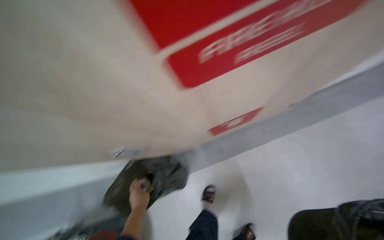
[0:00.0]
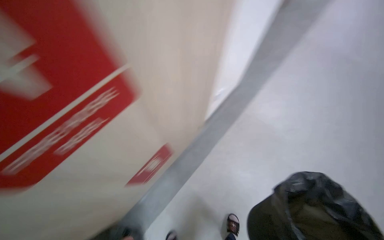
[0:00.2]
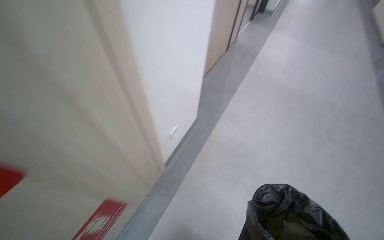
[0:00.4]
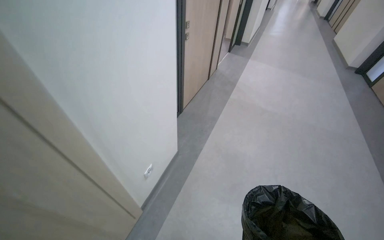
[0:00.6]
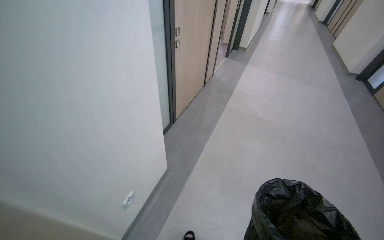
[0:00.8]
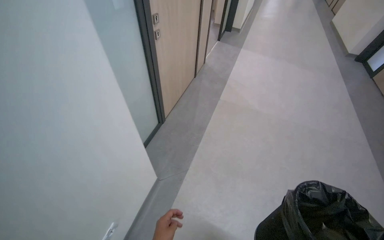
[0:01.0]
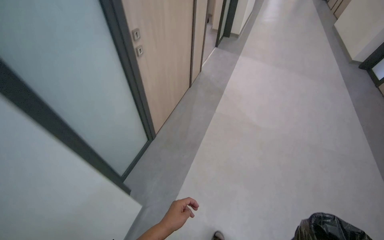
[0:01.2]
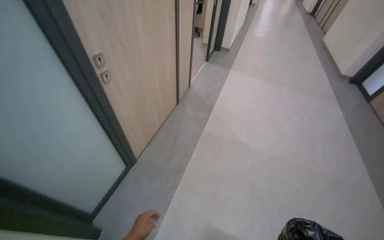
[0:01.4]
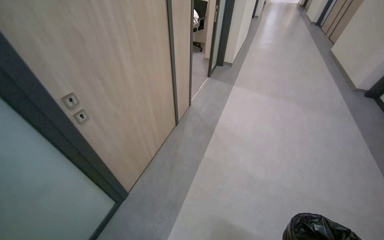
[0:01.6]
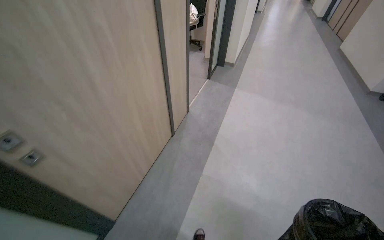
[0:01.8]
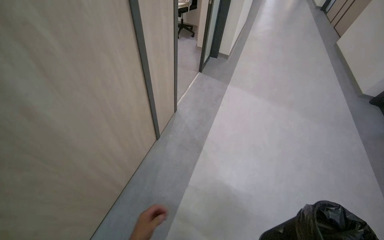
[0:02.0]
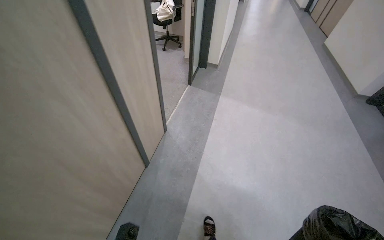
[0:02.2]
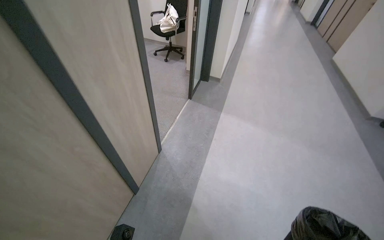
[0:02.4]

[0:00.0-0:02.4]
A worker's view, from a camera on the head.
Job: managing trash.
The whole recording: Emptying office trash bins. The worker collects trash from office bins and empties them into a larger bag on the cleaning cart.
0:00.0 to 0:01.2: The head travels about 50 cm. The head rotates about 25 degrees to the right. The view tilts roughly 20 degrees upward.
0:01.2 to 0:02.4: The wearer moves about 1.5 m.

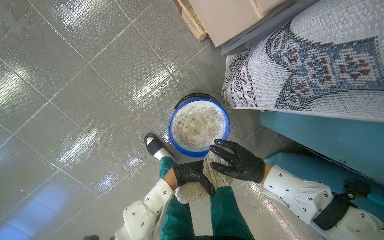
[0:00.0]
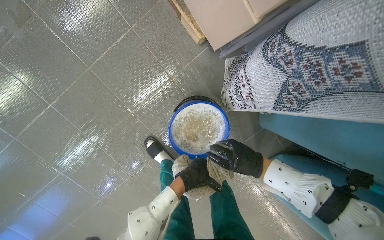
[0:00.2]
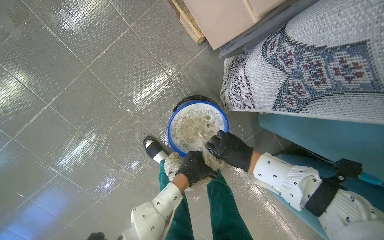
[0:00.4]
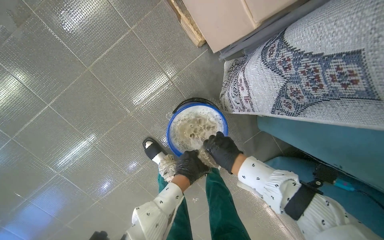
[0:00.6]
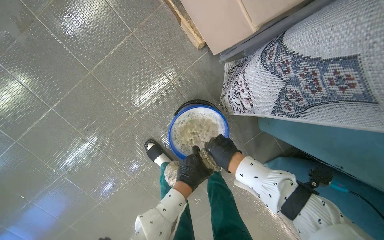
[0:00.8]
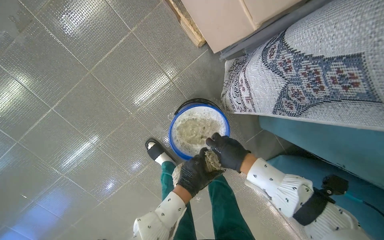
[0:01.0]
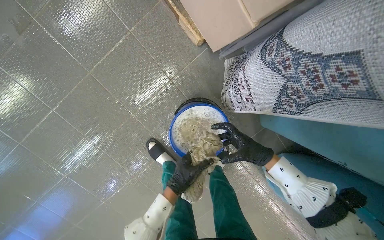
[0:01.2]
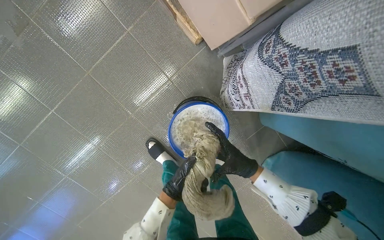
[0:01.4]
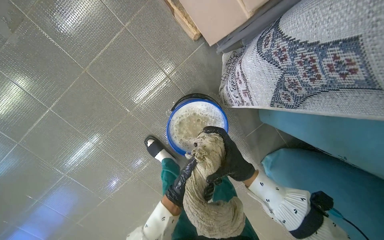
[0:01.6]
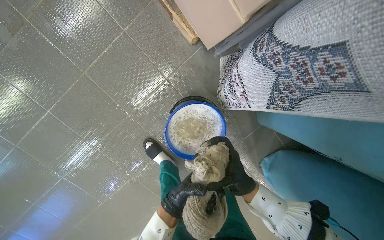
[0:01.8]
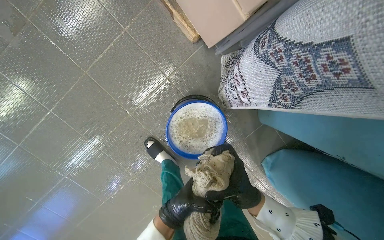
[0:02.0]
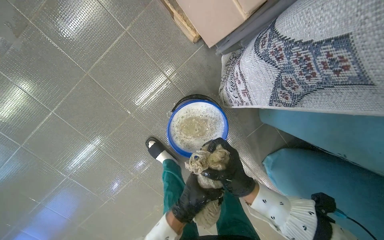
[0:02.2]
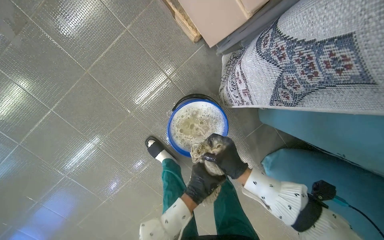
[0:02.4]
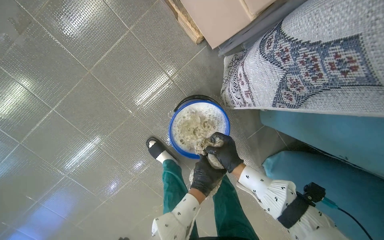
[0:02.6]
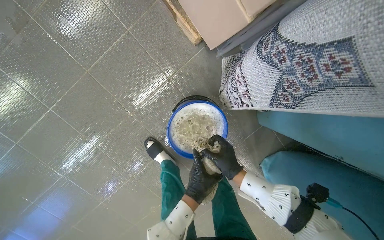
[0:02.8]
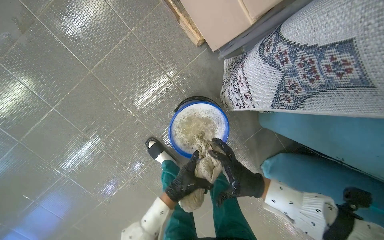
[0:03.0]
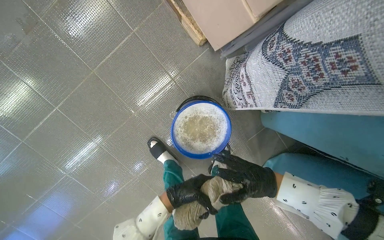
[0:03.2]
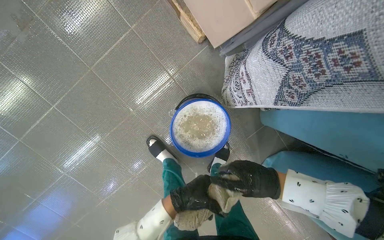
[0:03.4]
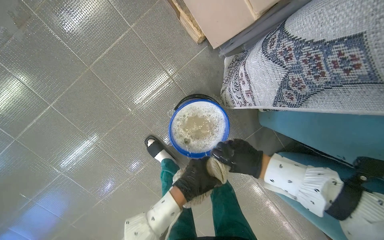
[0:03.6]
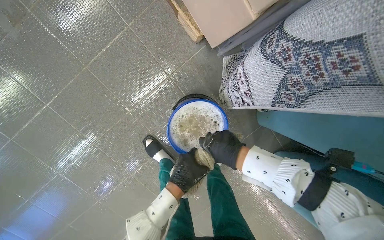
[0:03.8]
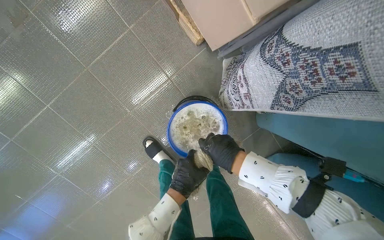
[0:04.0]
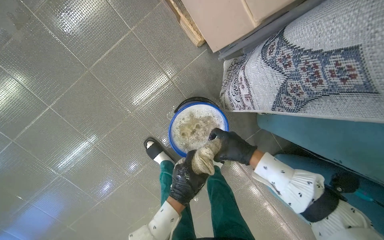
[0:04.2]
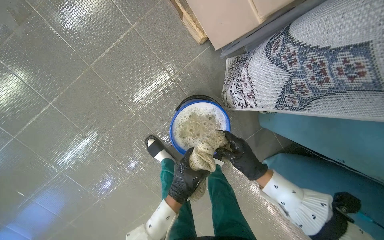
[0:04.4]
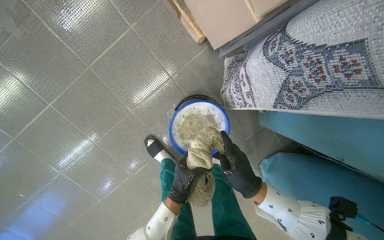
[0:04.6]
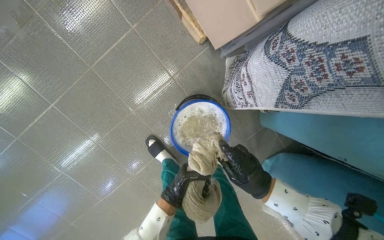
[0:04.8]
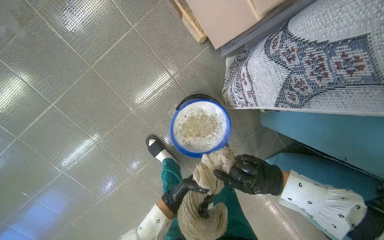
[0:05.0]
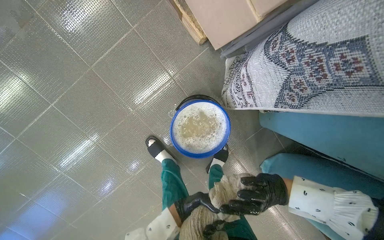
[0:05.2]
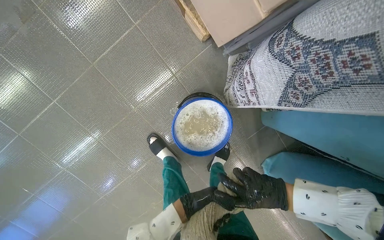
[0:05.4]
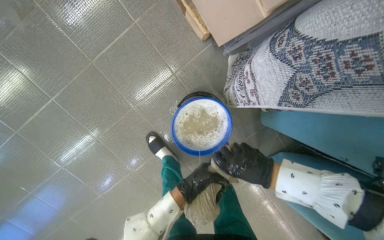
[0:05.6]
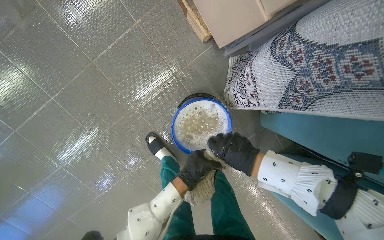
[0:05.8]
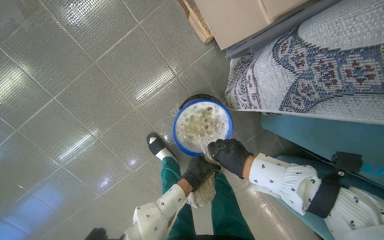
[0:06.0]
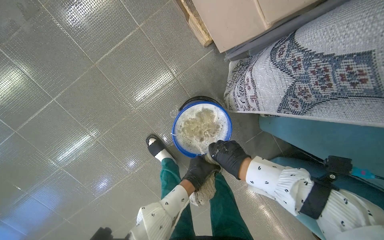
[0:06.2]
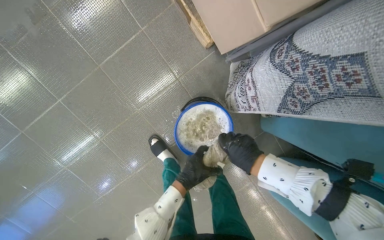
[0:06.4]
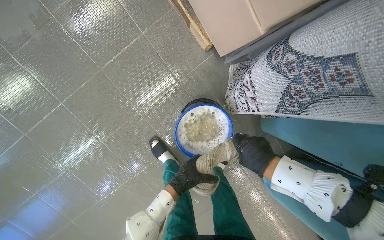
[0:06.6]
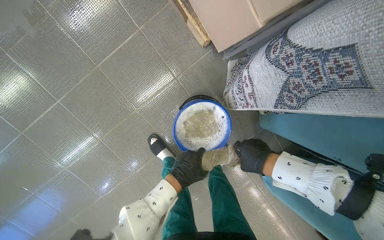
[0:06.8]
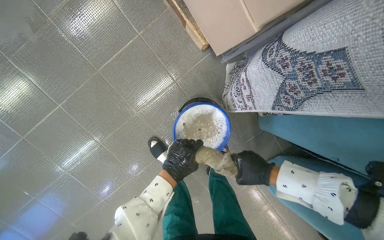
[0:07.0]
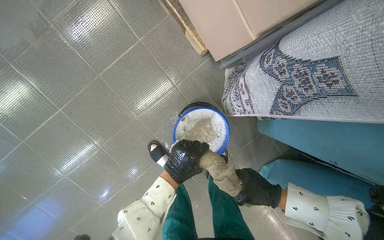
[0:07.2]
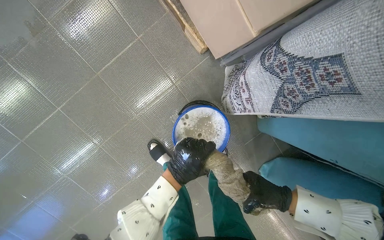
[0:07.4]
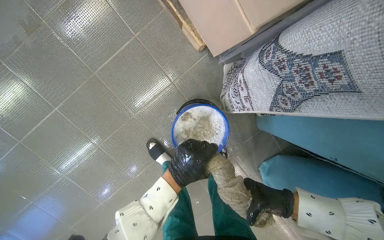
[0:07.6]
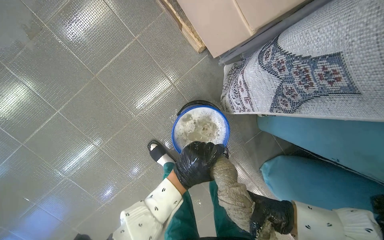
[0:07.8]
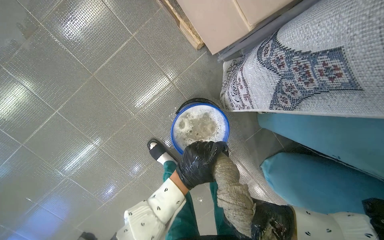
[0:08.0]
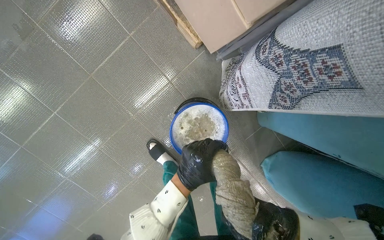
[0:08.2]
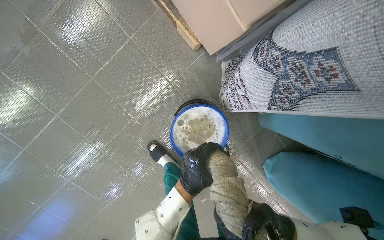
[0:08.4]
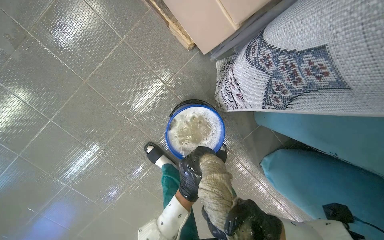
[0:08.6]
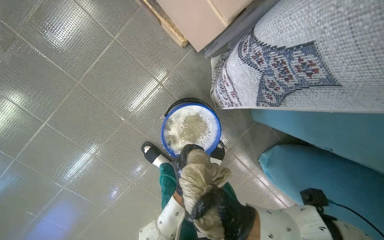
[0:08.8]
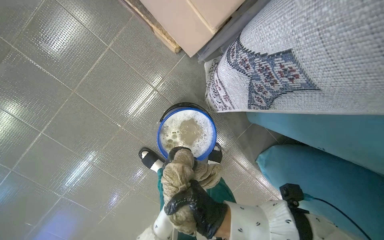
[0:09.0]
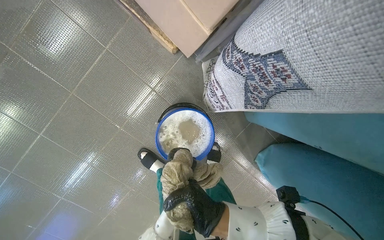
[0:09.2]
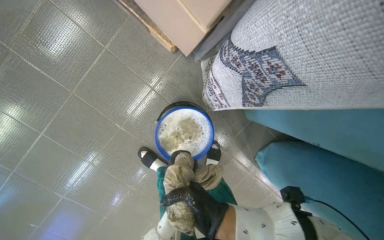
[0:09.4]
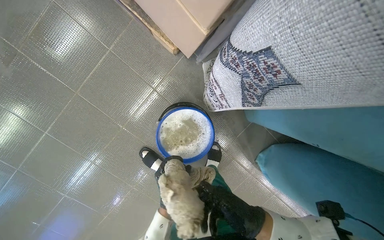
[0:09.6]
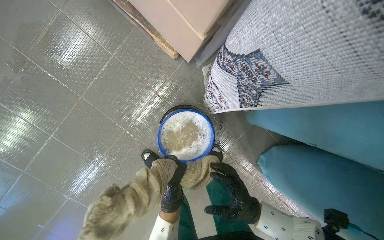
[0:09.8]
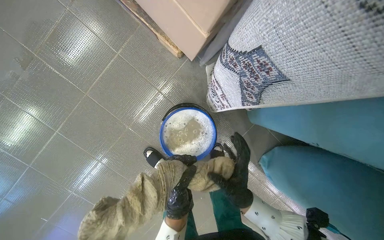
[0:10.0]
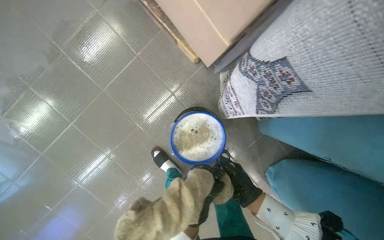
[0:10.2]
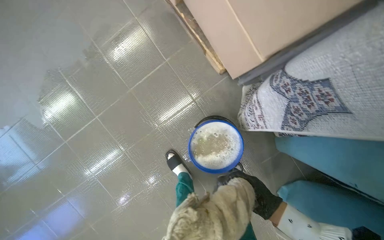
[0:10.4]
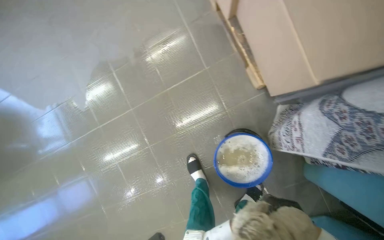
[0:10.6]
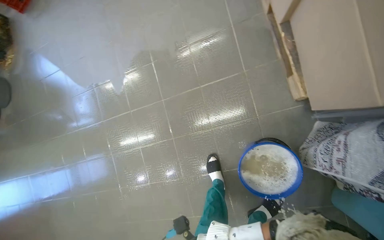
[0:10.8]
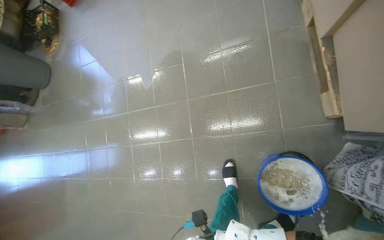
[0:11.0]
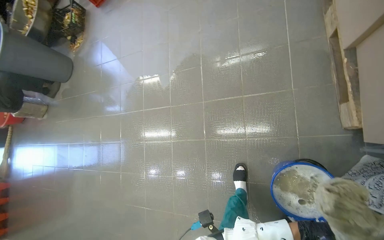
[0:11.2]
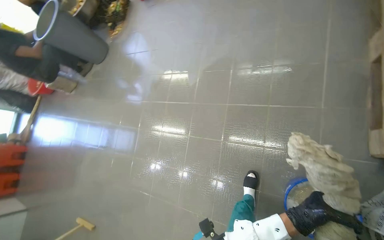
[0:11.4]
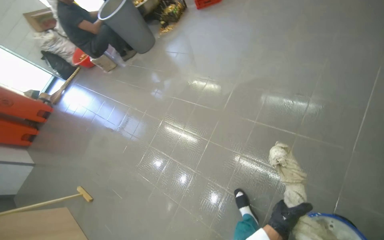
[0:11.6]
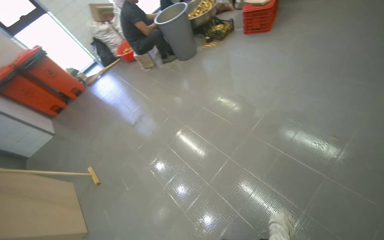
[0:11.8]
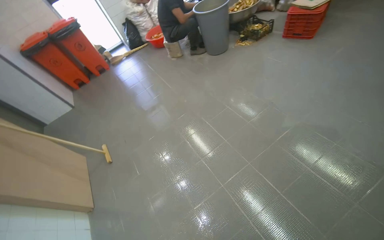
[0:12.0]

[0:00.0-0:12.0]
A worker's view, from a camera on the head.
Job: mopping floor.
The whole recording: Mopping kitchen floor. The worker mops the kitchen floor.
0:00.0 to 0:01.6: The left hand heads down the picture, covering some 10 cm.
0:01.6 to 0:03.0: The left hand moves about 10 cm nearer to the camera and comes back.
0:04.4 to 0:06.0: The left hand travels down the picture and back again, about 10 cm each way.
0:06.0 to 0:07.6: The right hand heads to the right and down the picture, covering some 20 cm; the left hand moves nearer to the camera, roughly 10 cm.
0:10.4 to 0:12.0: The camera travels roughly 80 cm. The head rotates about 95 degrees to the left. The view tips upward by some 10 degrees.

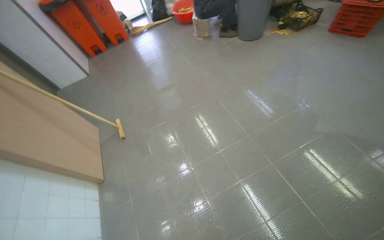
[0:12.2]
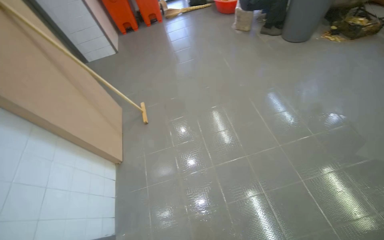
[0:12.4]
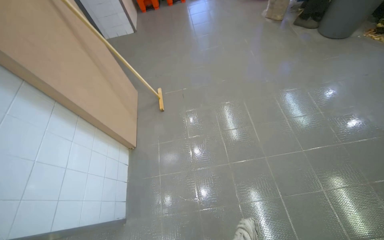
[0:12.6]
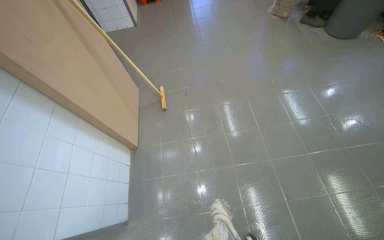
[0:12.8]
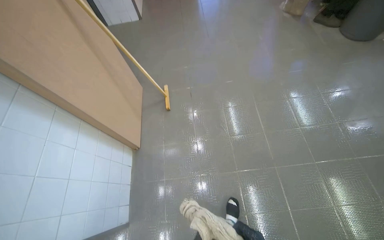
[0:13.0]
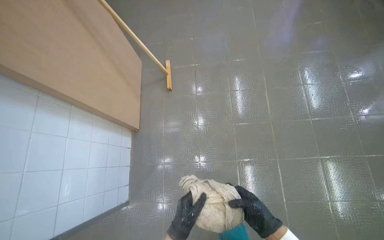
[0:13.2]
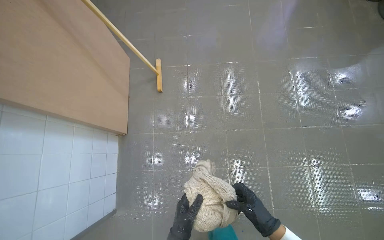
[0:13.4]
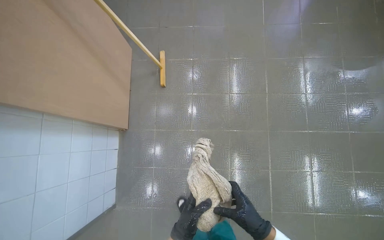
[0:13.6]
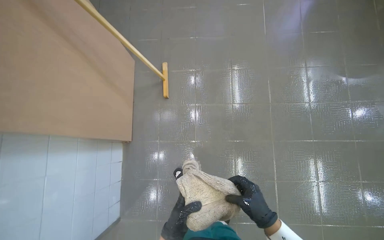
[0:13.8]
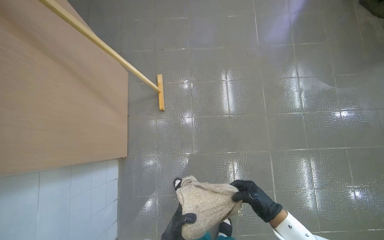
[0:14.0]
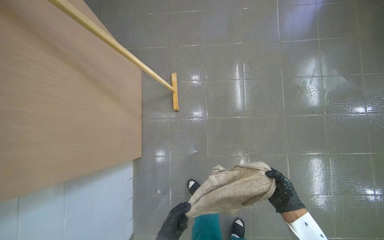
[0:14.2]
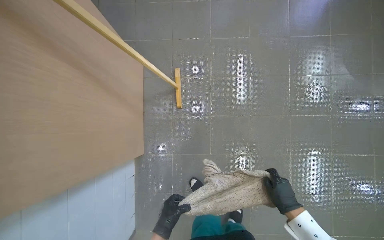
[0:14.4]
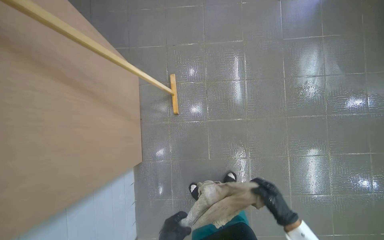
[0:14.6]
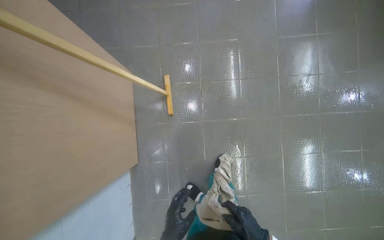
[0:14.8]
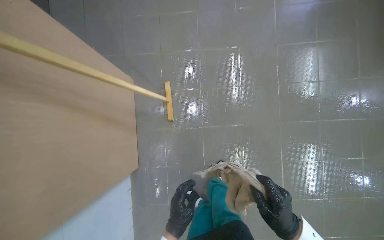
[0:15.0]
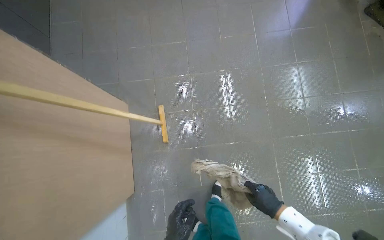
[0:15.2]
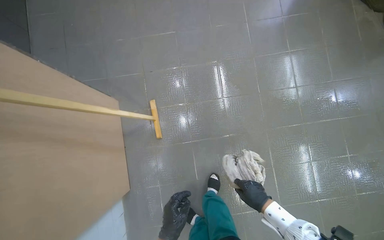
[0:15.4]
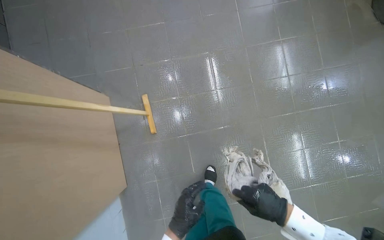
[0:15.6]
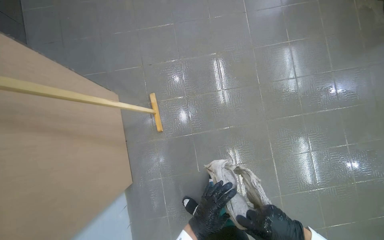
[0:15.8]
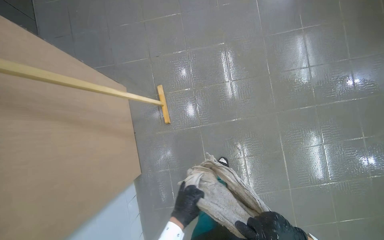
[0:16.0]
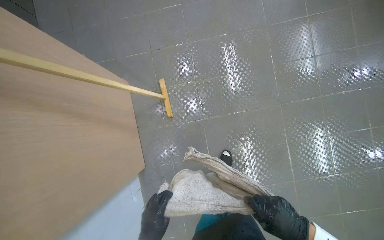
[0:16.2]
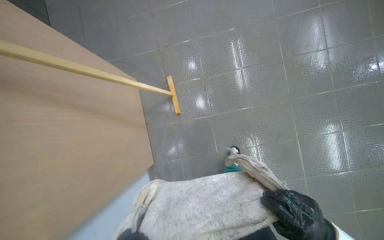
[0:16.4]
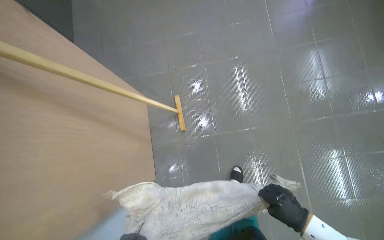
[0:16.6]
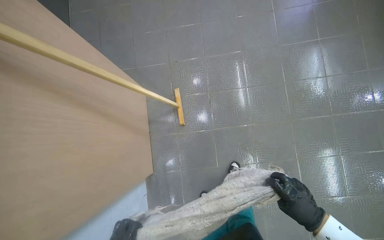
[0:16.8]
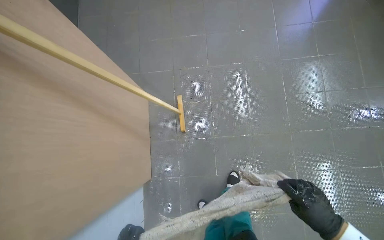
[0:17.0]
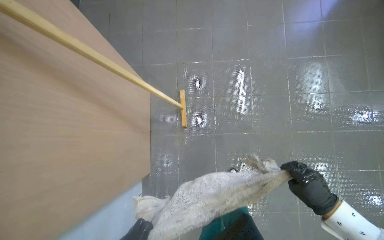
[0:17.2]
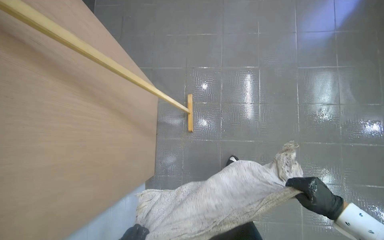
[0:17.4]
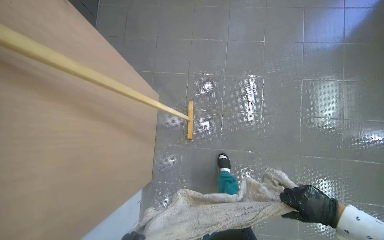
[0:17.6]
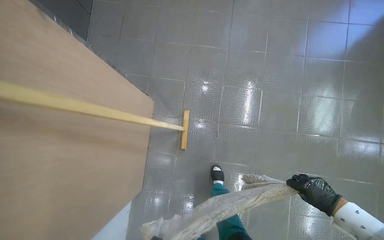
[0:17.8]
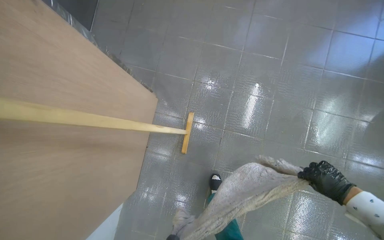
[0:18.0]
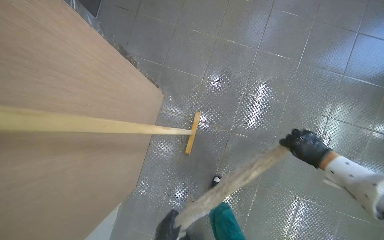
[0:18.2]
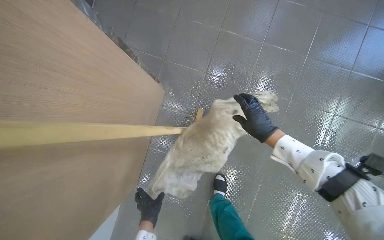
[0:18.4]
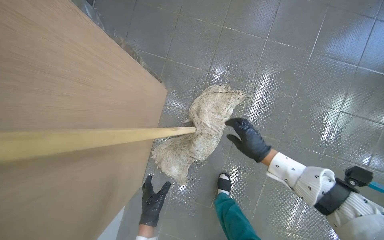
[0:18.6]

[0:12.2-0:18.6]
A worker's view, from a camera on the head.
Job: mopping floor.
The whole recording: Mopping kitchen floor. The worker mops the kitchen floor.
0:12.2 to 0:13.8: The wearer moves some 80 cm. The wearer looks some 25 degrees further downward. The scene turns roughly 25 degrees clockwise in the picture.
0:17.0 to 0:18.6: The right hand heads up the picture and farther from the camera, covering approximately 50 cm.
